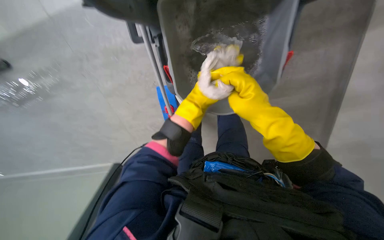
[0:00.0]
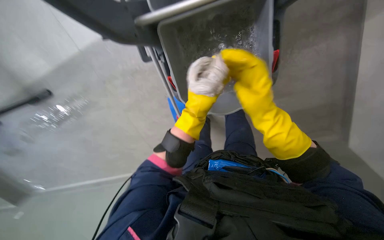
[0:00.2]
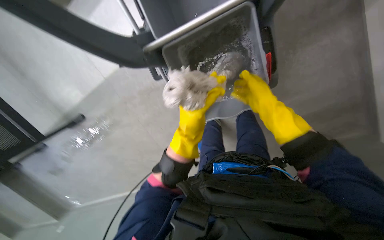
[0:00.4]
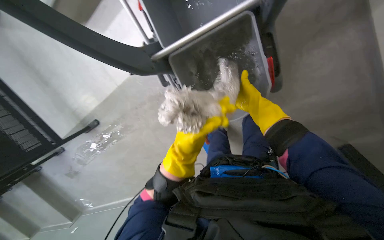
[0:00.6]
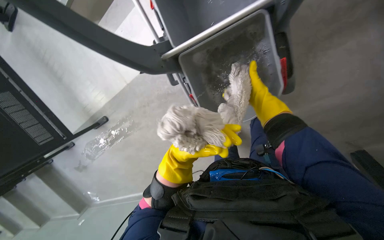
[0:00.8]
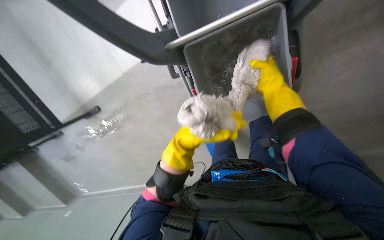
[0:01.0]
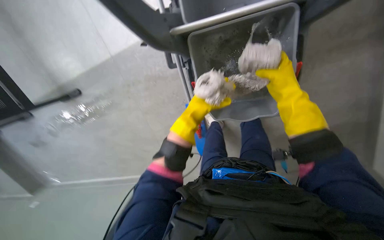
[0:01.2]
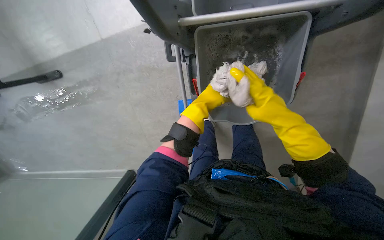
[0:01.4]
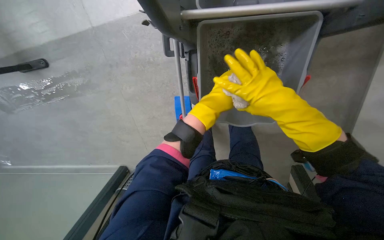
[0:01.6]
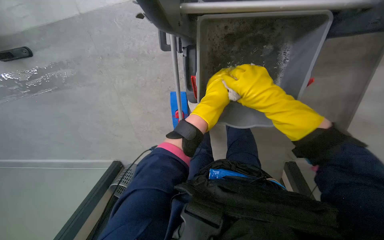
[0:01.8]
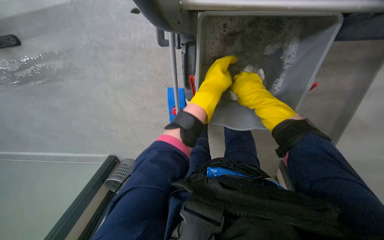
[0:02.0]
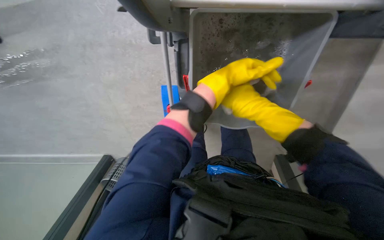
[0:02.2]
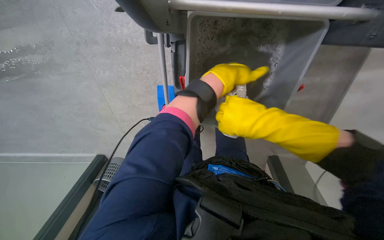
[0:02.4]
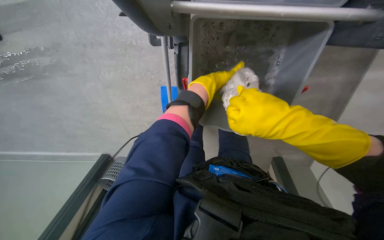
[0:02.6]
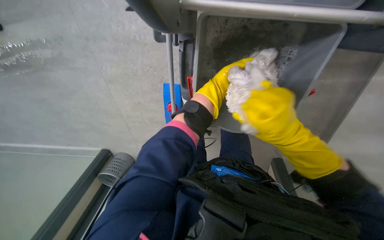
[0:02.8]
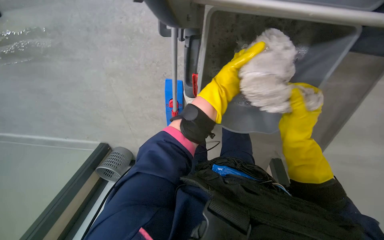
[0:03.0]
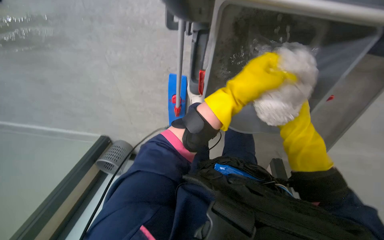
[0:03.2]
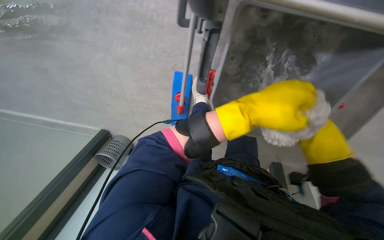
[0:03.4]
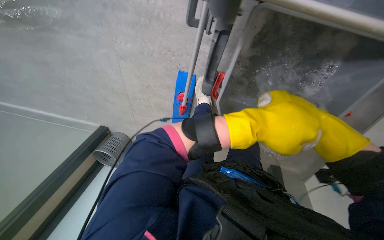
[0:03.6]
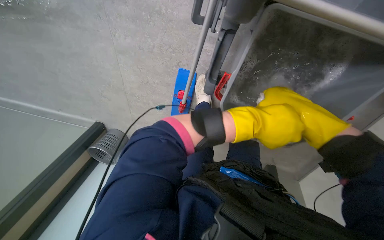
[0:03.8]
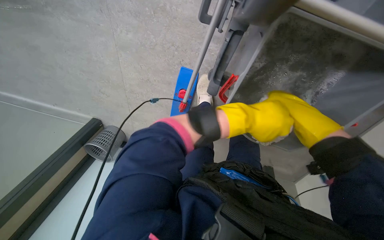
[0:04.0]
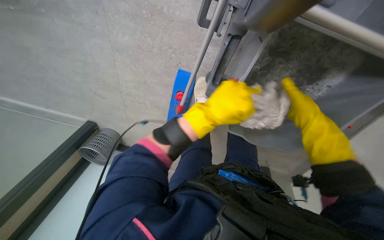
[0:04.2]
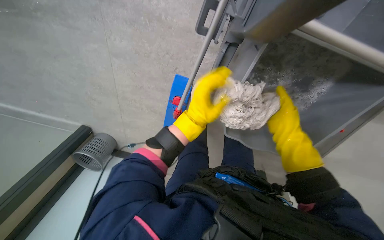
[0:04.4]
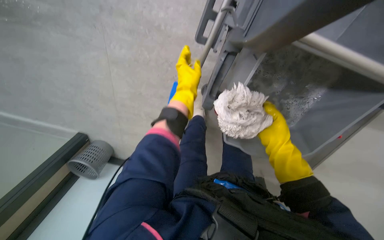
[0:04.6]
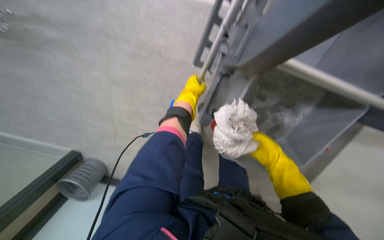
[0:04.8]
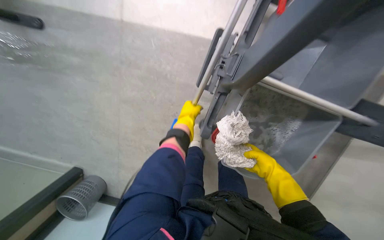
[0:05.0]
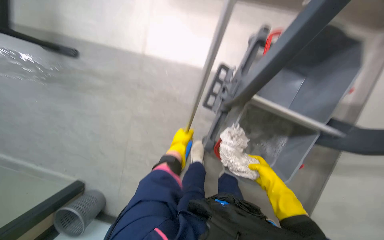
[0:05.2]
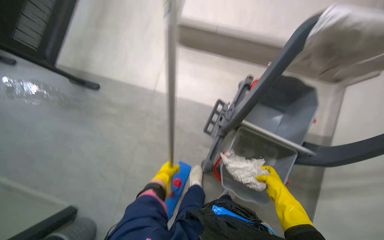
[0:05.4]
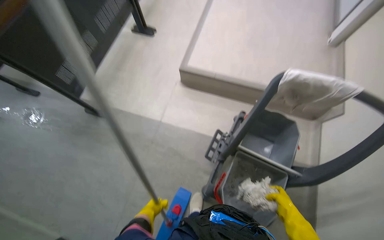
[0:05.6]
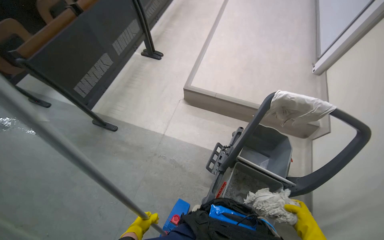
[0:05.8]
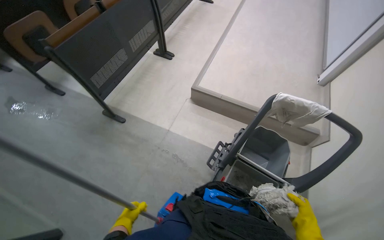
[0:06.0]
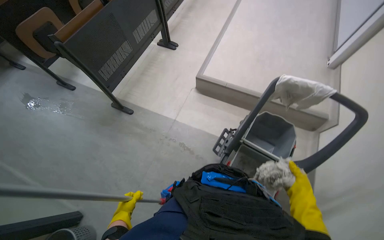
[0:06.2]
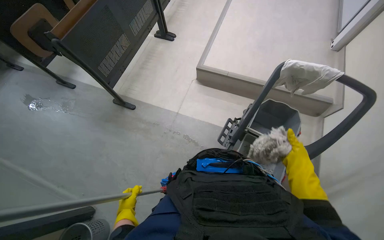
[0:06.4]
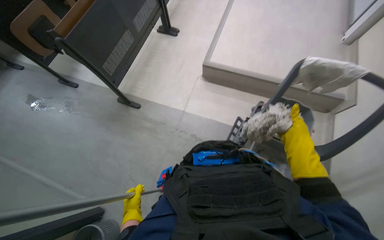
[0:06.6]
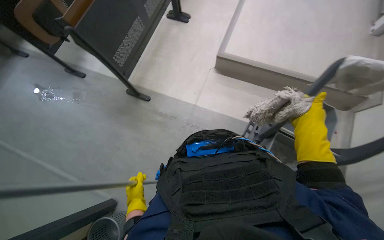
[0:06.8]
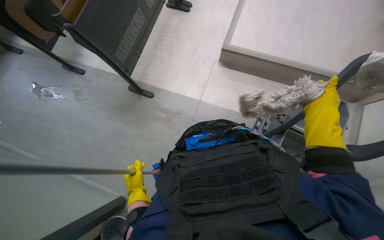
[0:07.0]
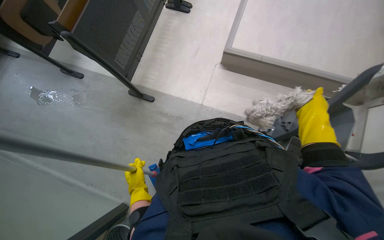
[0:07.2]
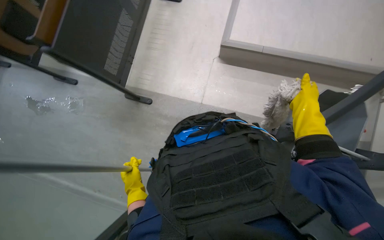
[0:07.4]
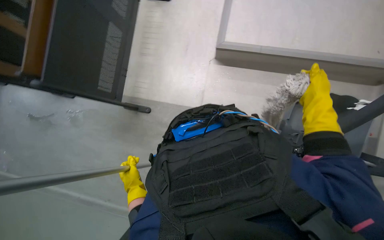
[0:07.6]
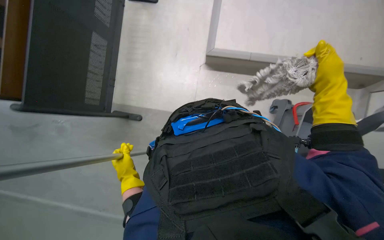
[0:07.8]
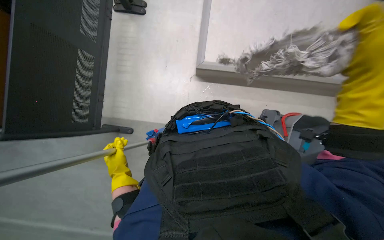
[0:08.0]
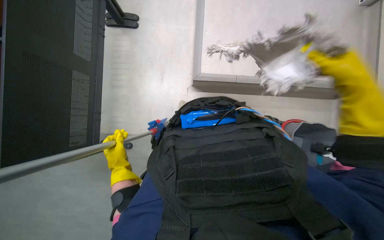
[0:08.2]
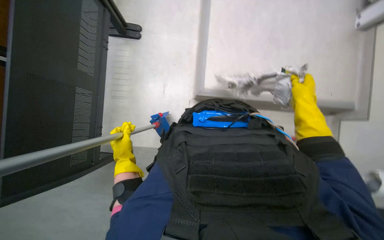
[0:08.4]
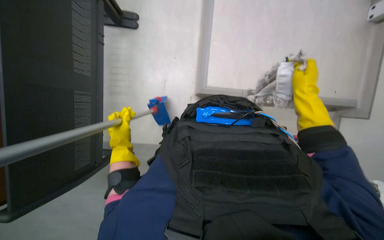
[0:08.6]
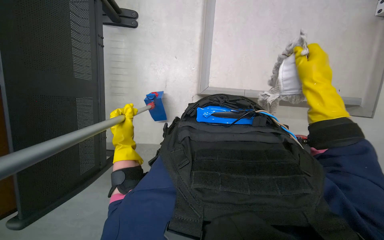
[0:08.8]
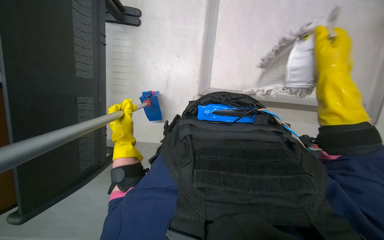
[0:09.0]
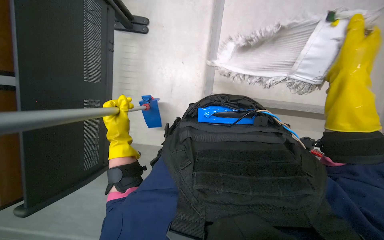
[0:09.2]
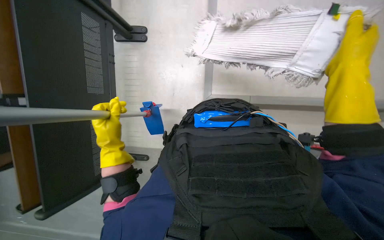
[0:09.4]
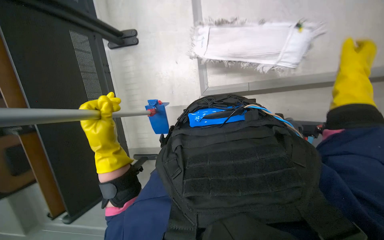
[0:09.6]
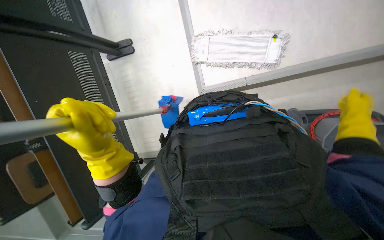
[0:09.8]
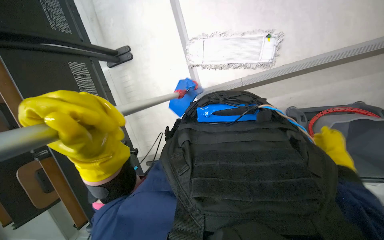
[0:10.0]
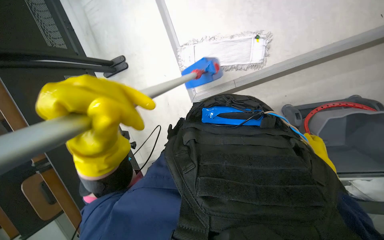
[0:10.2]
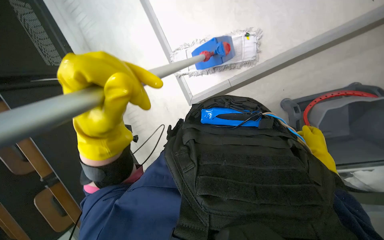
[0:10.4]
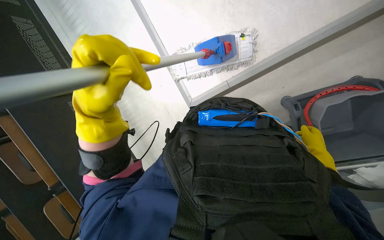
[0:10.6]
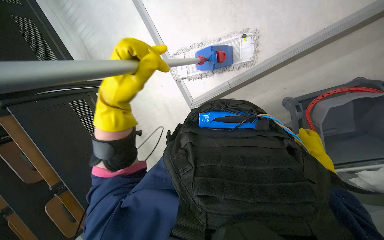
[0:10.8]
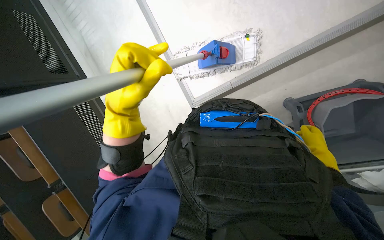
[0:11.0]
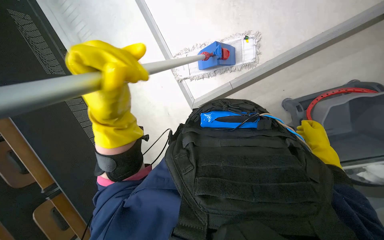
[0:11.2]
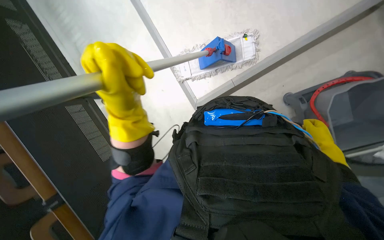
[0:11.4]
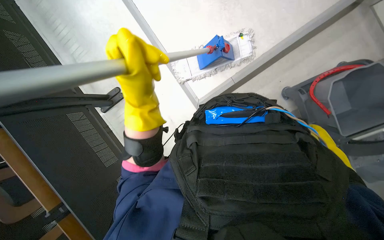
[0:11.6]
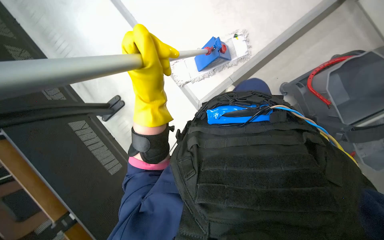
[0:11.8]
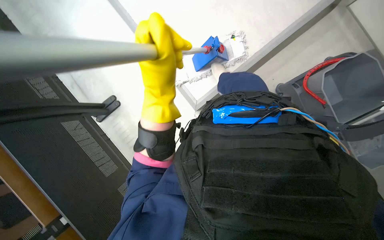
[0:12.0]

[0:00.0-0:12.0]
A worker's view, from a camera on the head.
Job: mopping floor.
The whole recording: Mopping floor. The worker mops the floor, periodically changing the mop head.
0:00.0 to 0:01.6: The right hand goes farther from the camera and returns, about 20 cm each way.
0:01.6 to 0:03.0: The right hand moves nearer and farther over about 15 cm, changing direction 2 times.
0:04.4 to 0:06.0: The camera travels roughly 70 cm. The view tips upward by approximately 65 degrees.
0:06.0 to 0:07.6: The view tips downward by roughly 15 degrees. The right hand goes roughly 30 cm up the picture.
0:07.6 to 0:09.0: The right hand moves nearer and farther over approximately 25 cm, changing direction 2 times.
0:09.0 to 0:10.4: The left hand is displaced nearer to the camera and to the right by some 30 cm, while the right hand heads down the picture, farther from the camera and to the right, covering about 40 cm.
0:10.4 to 0:12.0: The left hand goes approximately 15 cm to the right and up the picture.

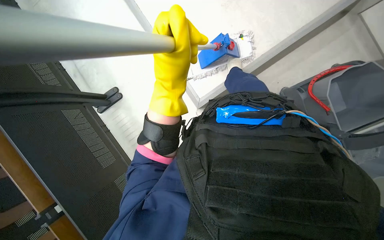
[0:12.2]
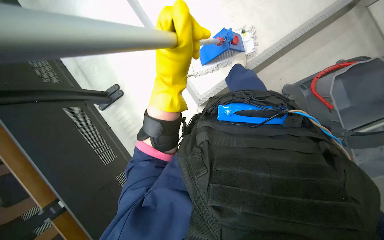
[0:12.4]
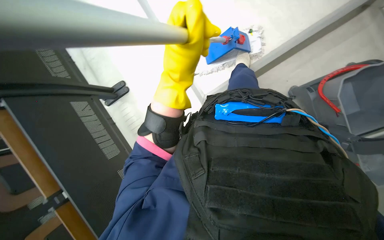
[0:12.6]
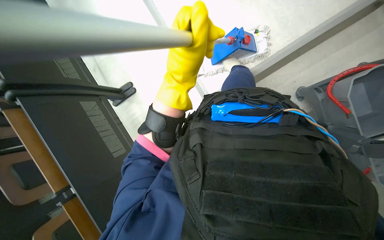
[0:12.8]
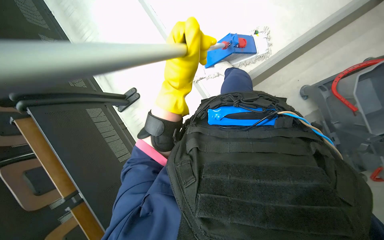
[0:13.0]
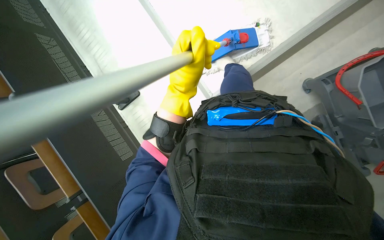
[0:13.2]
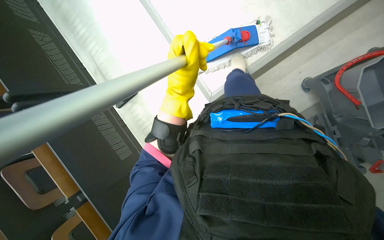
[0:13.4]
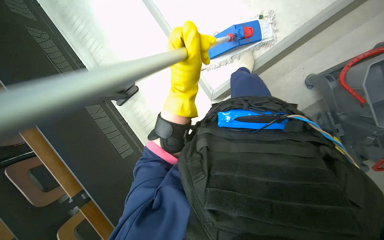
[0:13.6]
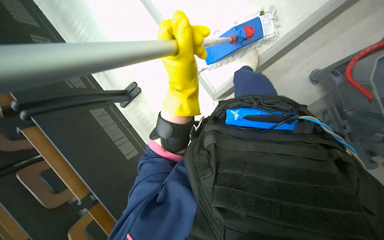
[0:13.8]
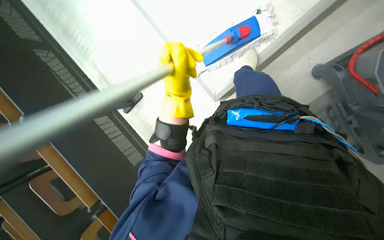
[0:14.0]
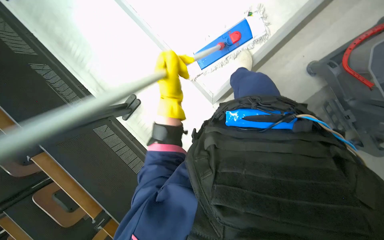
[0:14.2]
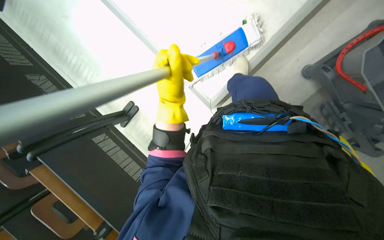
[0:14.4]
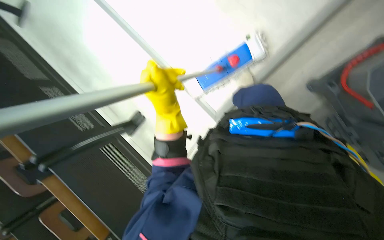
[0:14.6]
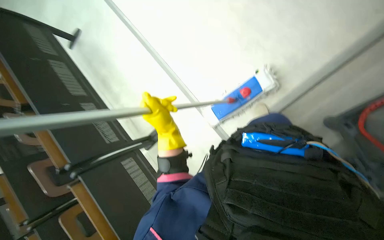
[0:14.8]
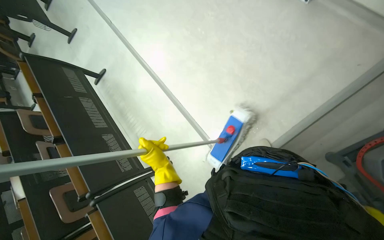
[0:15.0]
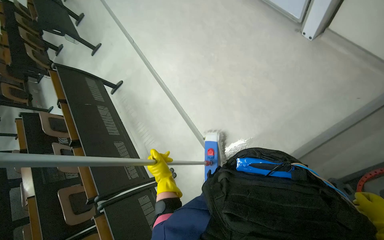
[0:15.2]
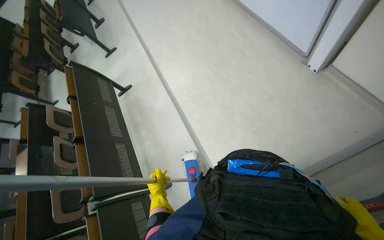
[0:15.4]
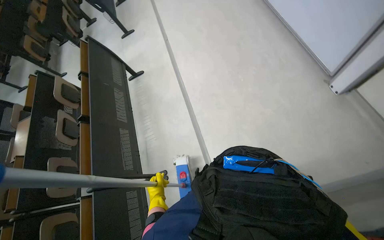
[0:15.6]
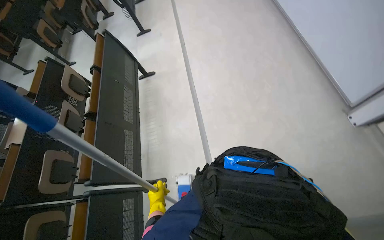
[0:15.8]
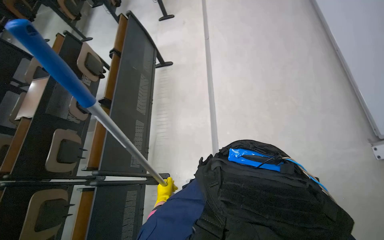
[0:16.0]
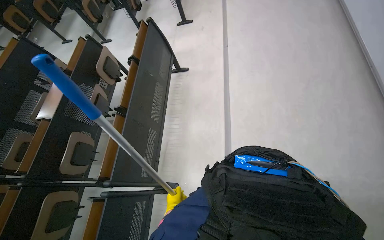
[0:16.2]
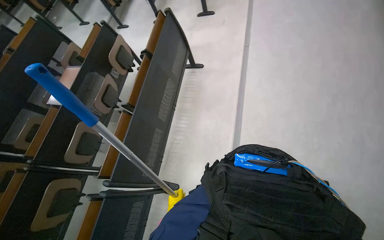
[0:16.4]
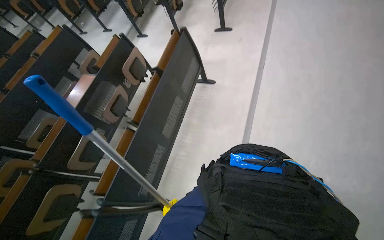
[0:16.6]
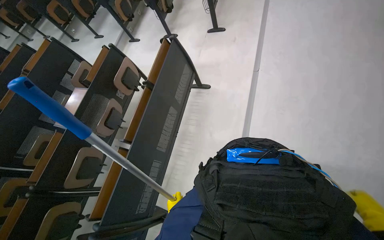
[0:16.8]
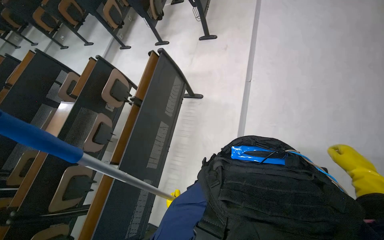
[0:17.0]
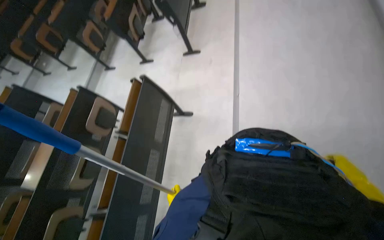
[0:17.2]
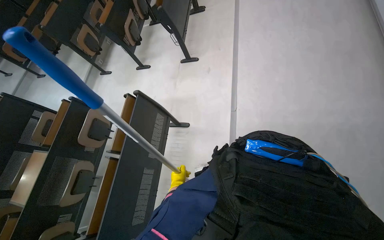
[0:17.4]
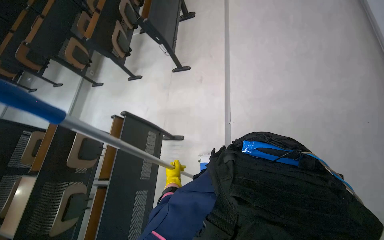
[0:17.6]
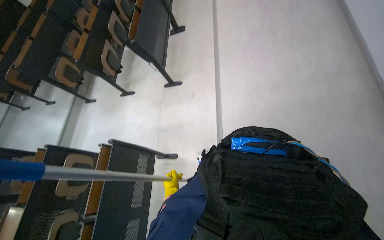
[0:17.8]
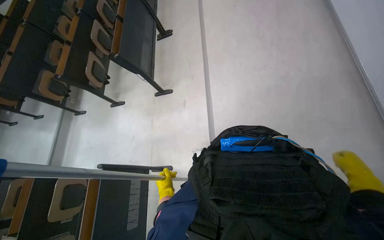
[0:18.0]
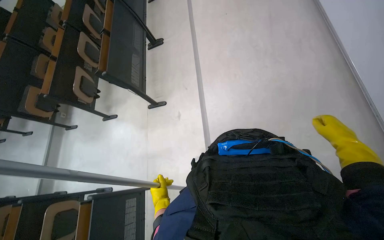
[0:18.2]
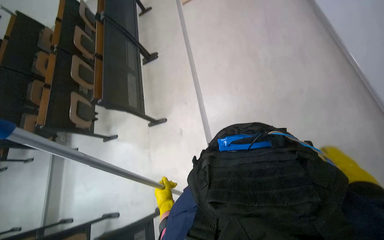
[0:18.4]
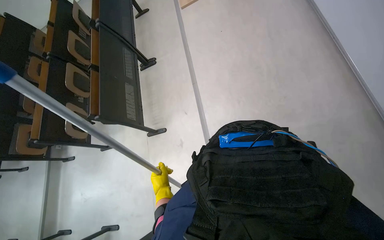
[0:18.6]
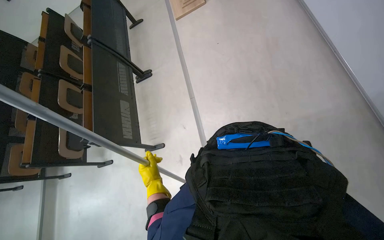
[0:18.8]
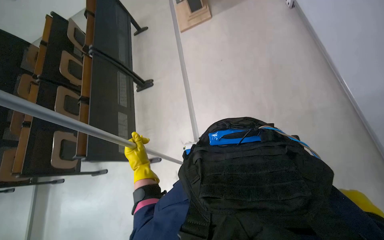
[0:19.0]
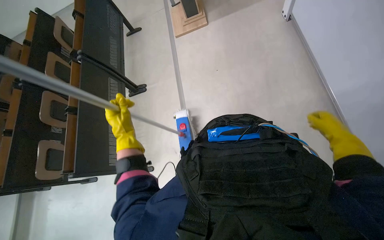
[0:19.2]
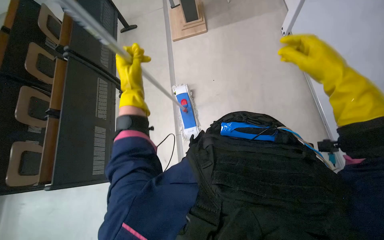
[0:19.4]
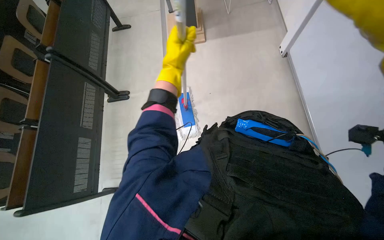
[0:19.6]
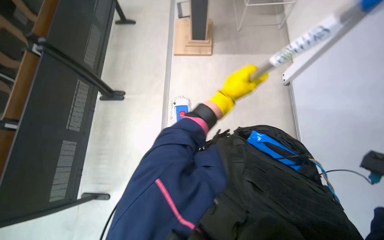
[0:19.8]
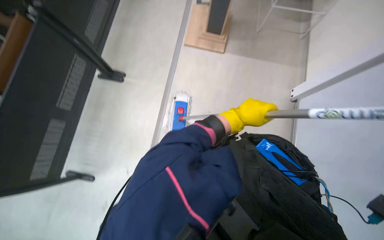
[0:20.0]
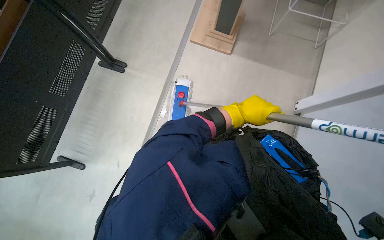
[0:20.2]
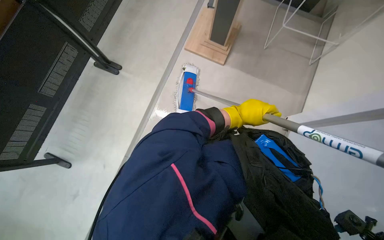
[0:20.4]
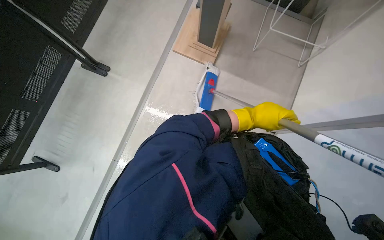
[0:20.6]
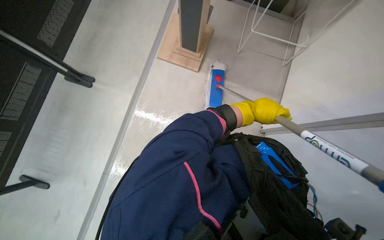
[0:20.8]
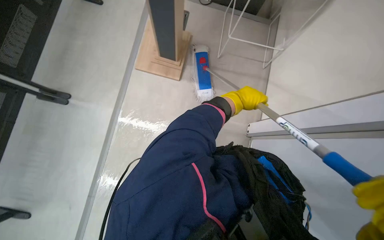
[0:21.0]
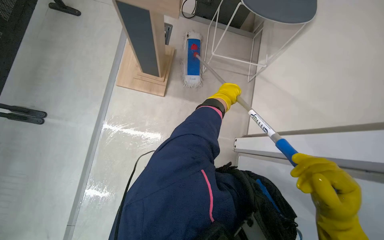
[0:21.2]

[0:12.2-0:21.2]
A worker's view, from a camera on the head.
Job: mopping floor.
The whole recording: Mopping floor. The worker mops the floor, periodically changing the mop head.
0:13.8 to 0:15.2: The camera pitches upward, by roughly 15 degrees. The left hand is displaced to the left by about 15 cm.
0:15.2 to 0:16.6: The camera travels roughly 80 cm. The head rotates roughly 55 degrees to the left.
0:16.6 to 0:18.2: The camera is carried approximately 1 m. The scene rotates counterclockwise by about 25 degrees.
0:18.2 to 0:19.8: The camera pitches upward, by roughly 15 degrees.
0:19.8 to 0:21.2: The camera travels some 80 cm.
